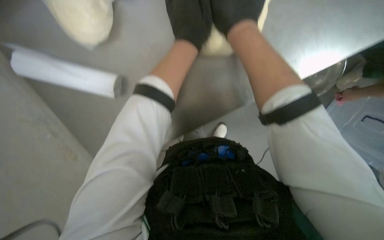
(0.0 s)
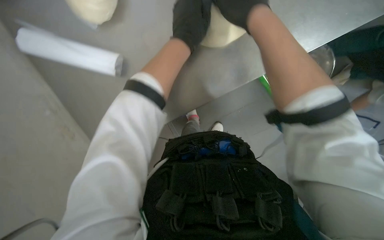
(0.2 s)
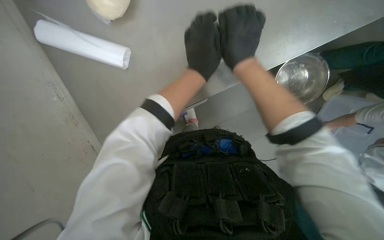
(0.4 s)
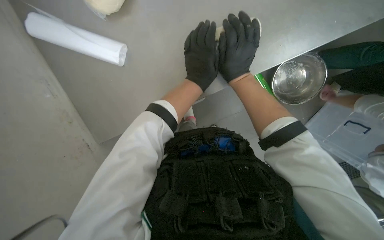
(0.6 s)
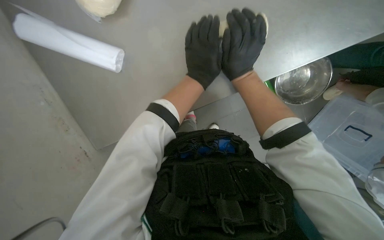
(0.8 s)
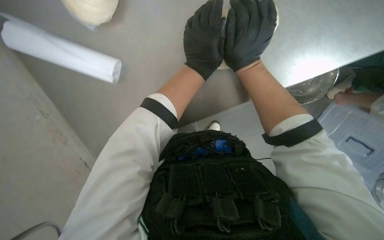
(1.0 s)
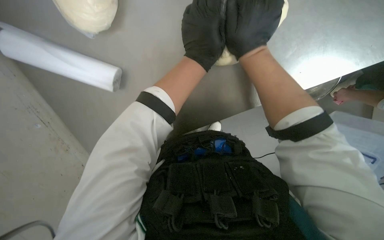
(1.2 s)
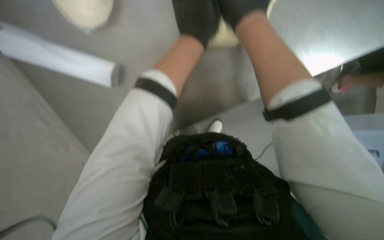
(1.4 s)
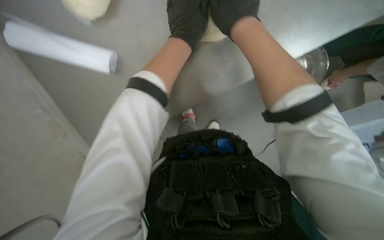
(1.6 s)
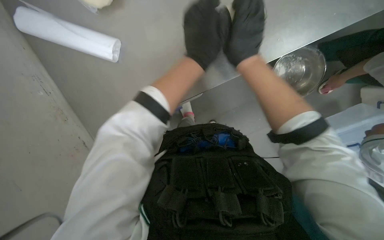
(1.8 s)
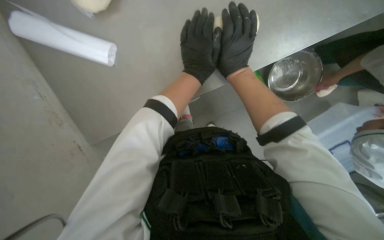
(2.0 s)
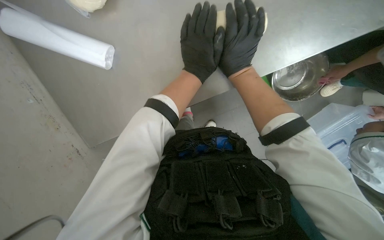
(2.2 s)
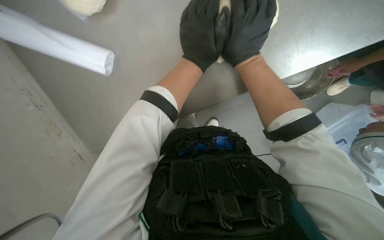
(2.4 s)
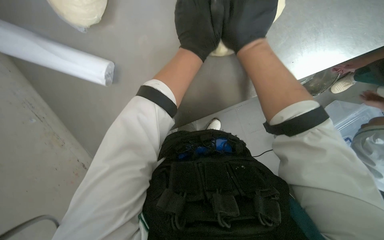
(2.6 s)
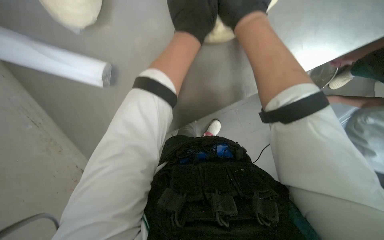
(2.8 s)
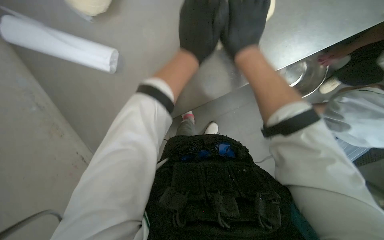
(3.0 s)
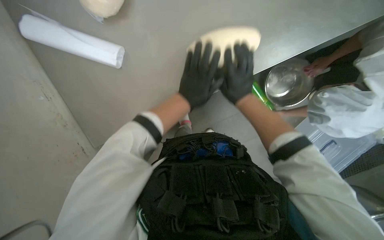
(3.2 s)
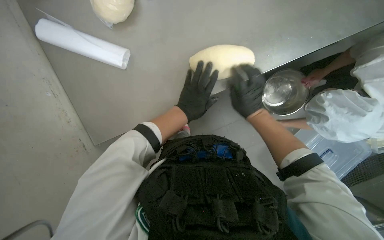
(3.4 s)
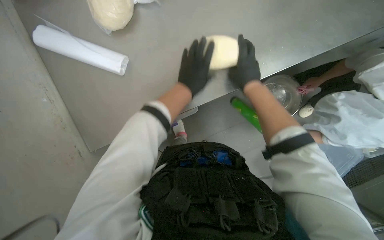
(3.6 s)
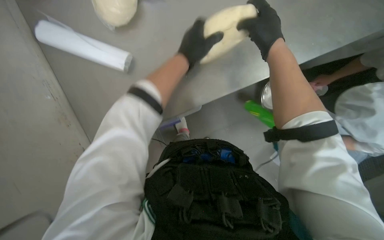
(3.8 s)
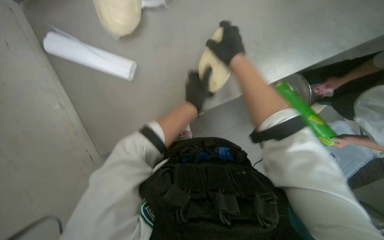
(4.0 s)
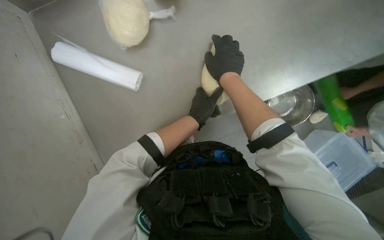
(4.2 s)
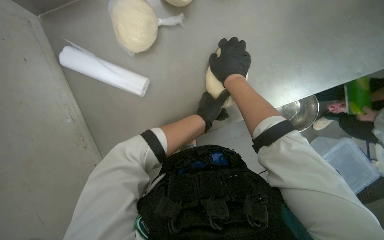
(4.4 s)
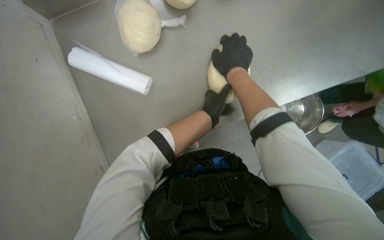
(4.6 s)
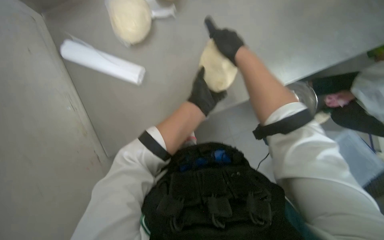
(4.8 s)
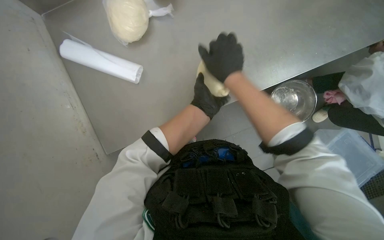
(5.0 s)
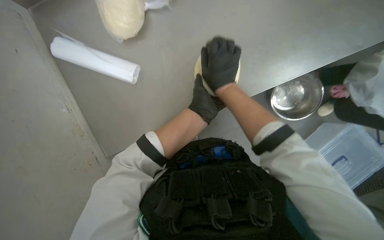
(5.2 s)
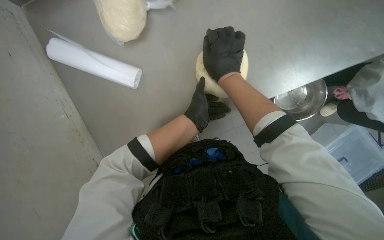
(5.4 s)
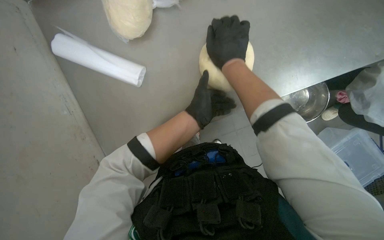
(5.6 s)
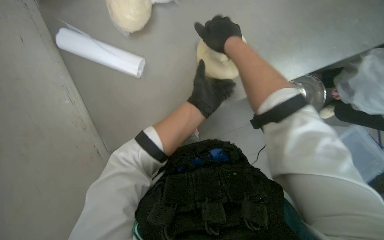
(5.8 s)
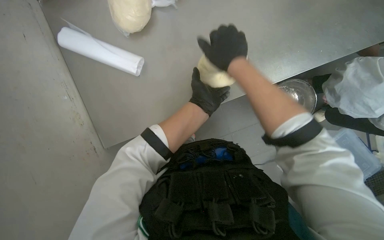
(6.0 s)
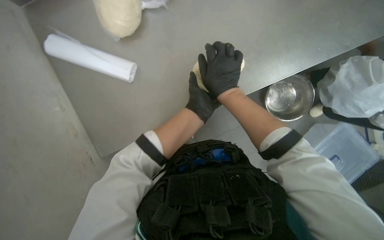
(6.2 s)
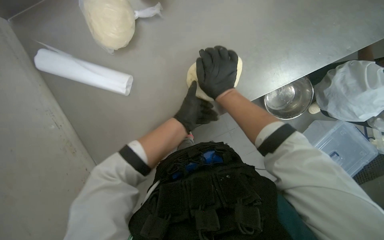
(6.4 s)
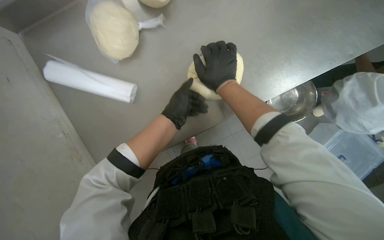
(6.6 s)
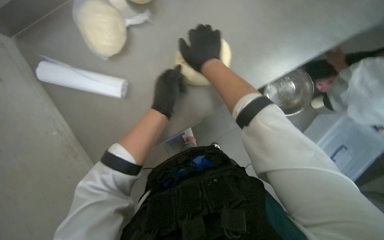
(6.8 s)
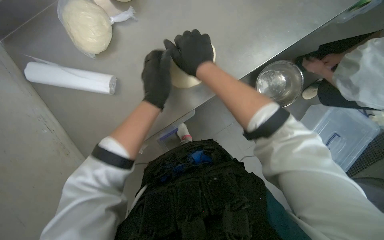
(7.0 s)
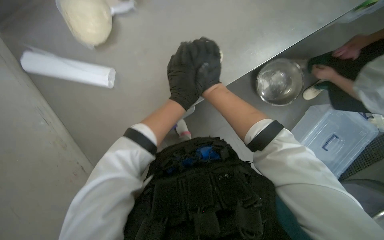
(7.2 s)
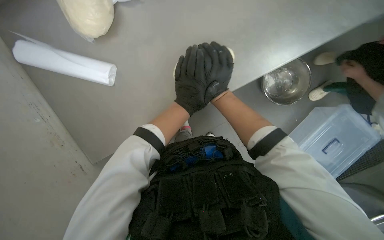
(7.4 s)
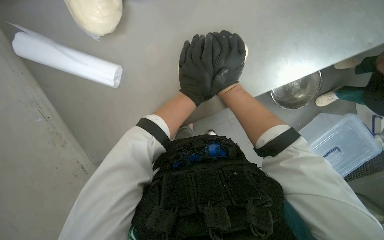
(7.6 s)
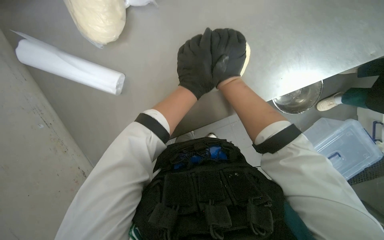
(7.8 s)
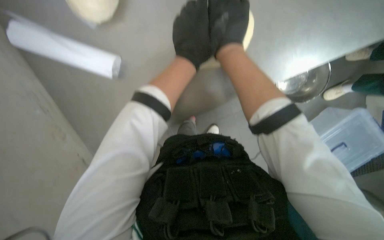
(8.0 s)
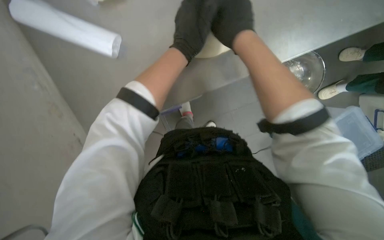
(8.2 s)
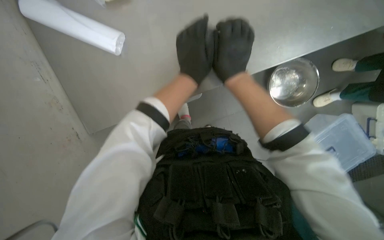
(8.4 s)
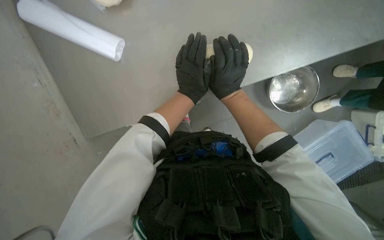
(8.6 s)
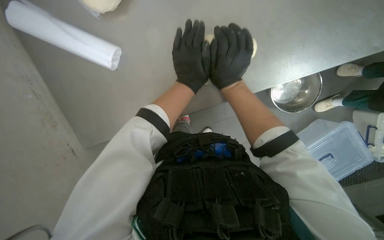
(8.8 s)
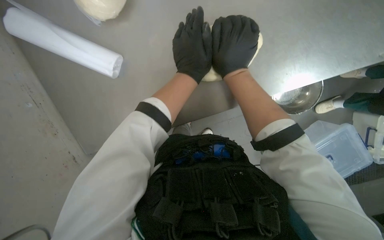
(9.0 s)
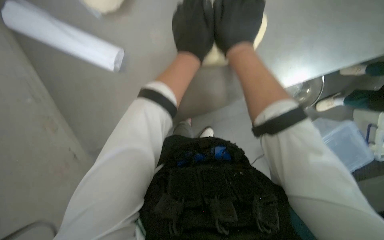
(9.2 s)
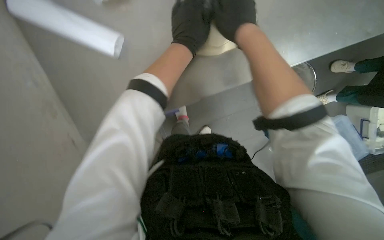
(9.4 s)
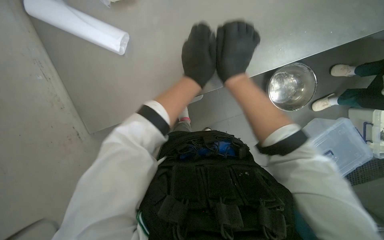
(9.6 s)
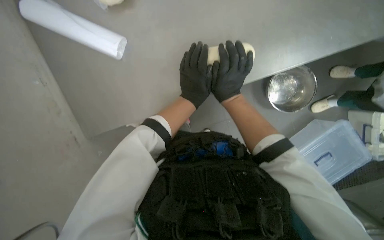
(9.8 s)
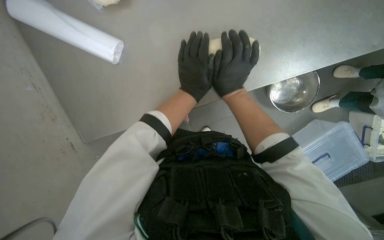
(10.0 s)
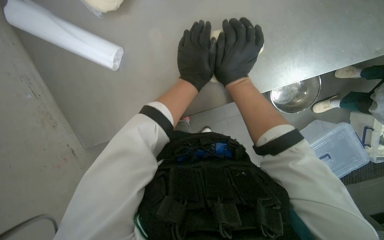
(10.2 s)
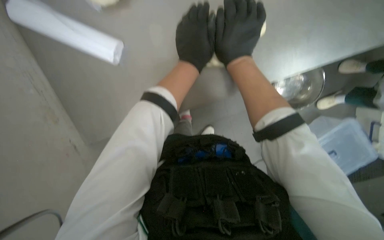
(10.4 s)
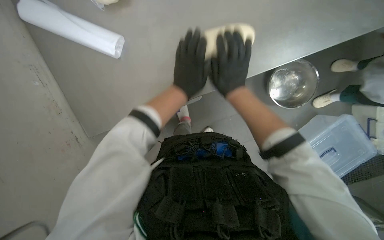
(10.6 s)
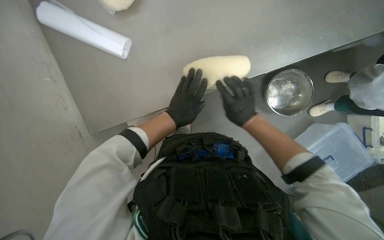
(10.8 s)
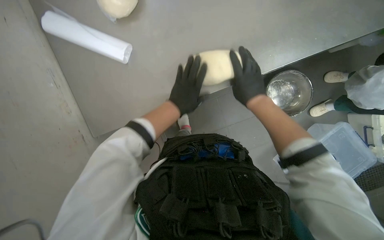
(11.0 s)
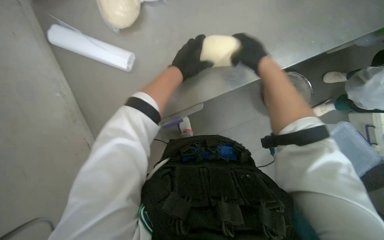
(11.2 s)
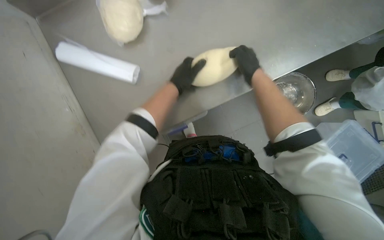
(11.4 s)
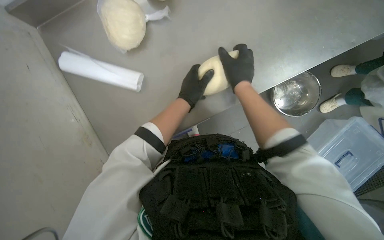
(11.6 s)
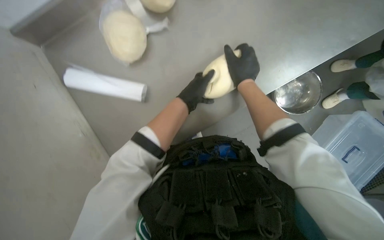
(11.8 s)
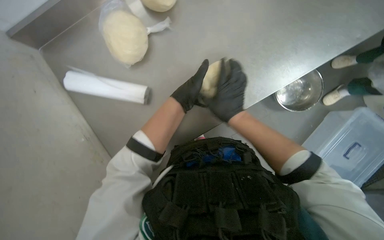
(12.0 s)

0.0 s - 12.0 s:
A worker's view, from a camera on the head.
Job: preparing food.
The whole recording: Shaping dough on counter. The worker kneads and shapes dough into an elongated form on the counter.
0.0 s - 1.6 s: The right hand heads farther from the camera, covering approximately 20 cm, and goes down the picture and returns, some 15 cm each way.
3.0 s - 4.4 s: The right hand swings up and down the picture, some 20 cm each way, with 2 reversals.
6.0 s - 7.6 s: The right hand moves some 5 cm to the left and comes back.
10.4 s - 12.0 s: The right hand swings up and down the picture, about 15 cm each way, with 2 reversals.

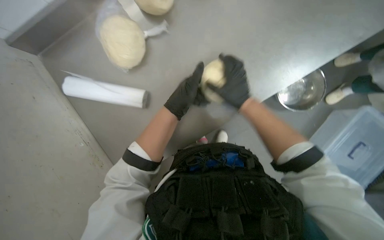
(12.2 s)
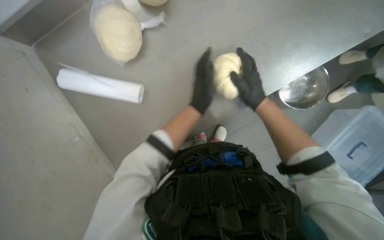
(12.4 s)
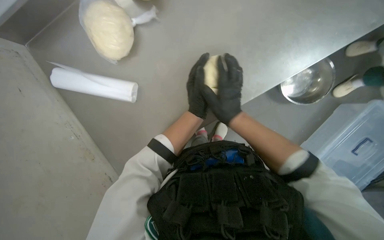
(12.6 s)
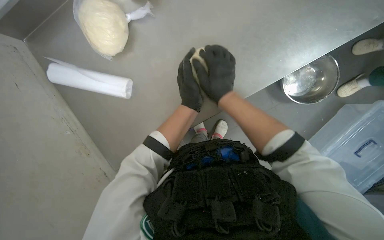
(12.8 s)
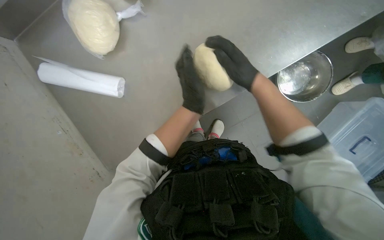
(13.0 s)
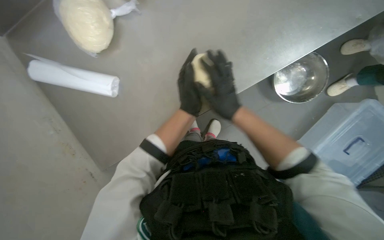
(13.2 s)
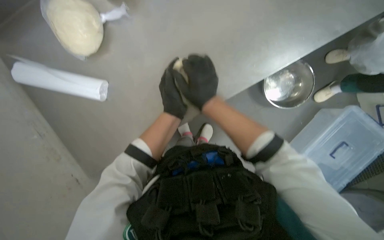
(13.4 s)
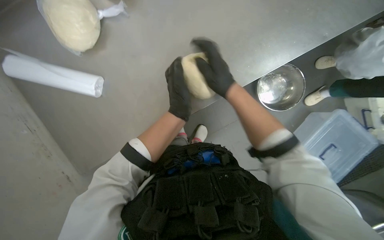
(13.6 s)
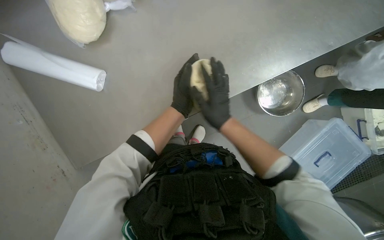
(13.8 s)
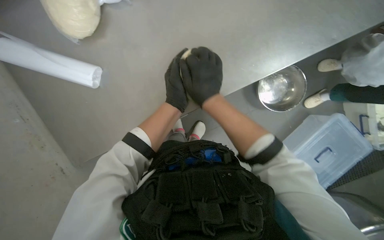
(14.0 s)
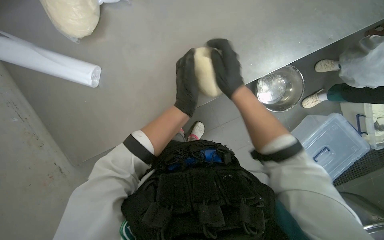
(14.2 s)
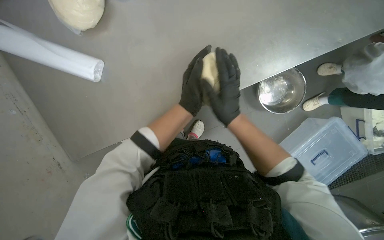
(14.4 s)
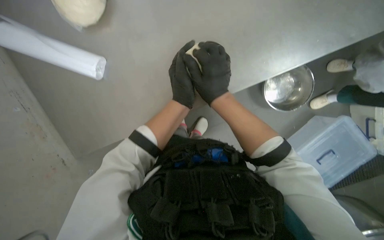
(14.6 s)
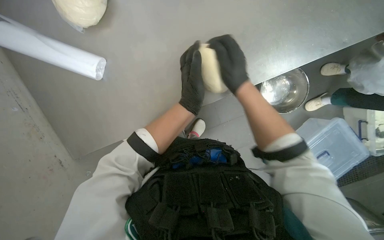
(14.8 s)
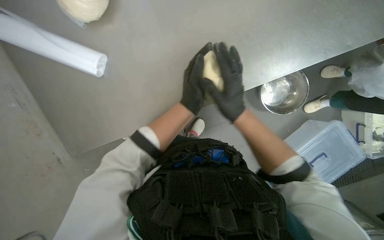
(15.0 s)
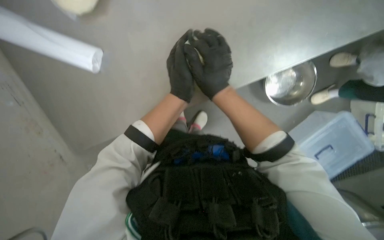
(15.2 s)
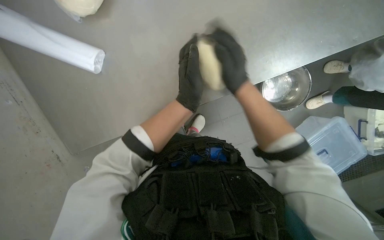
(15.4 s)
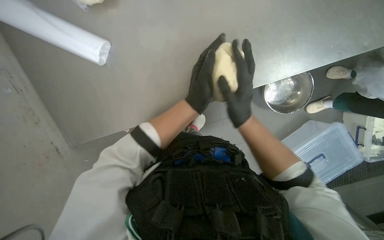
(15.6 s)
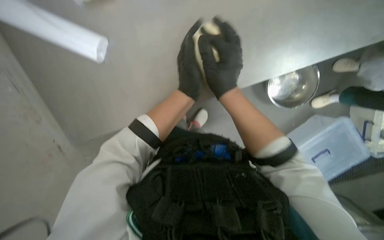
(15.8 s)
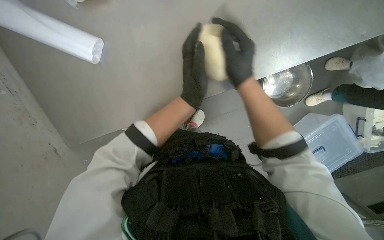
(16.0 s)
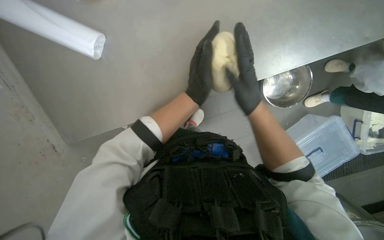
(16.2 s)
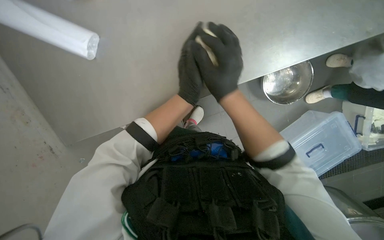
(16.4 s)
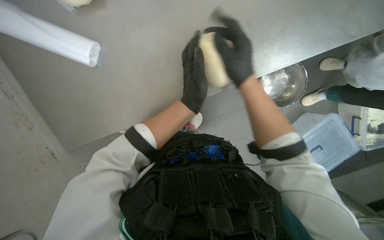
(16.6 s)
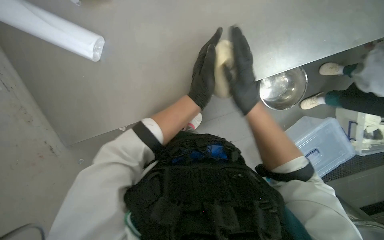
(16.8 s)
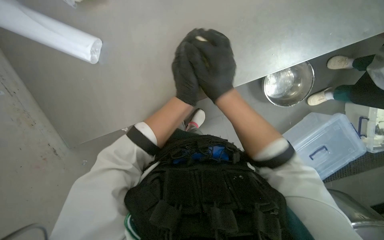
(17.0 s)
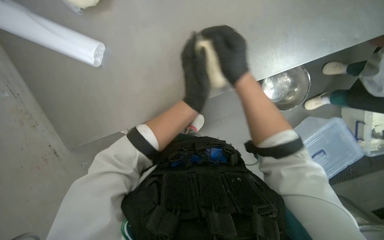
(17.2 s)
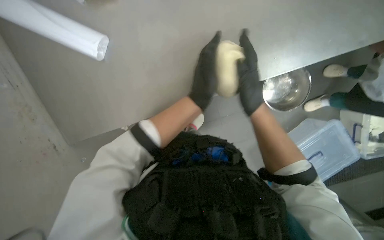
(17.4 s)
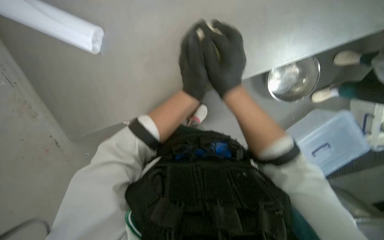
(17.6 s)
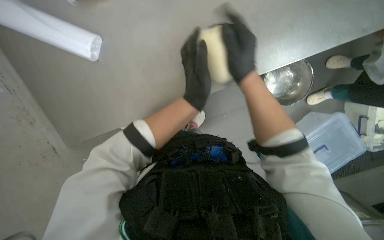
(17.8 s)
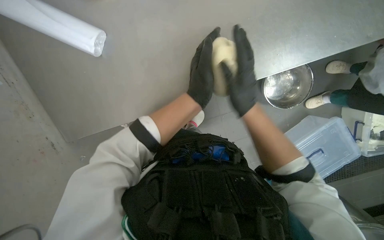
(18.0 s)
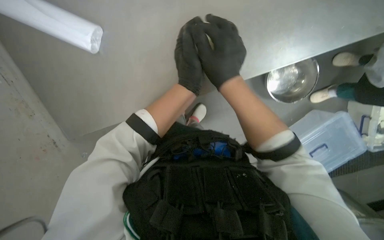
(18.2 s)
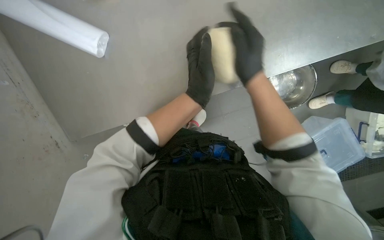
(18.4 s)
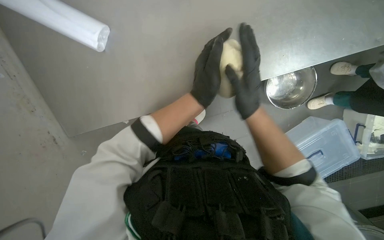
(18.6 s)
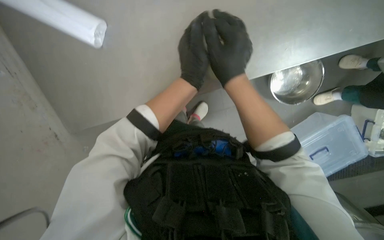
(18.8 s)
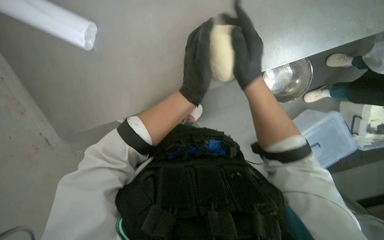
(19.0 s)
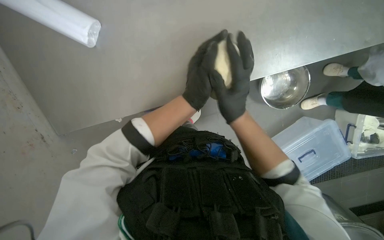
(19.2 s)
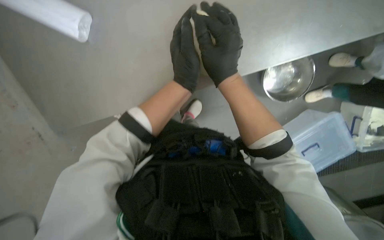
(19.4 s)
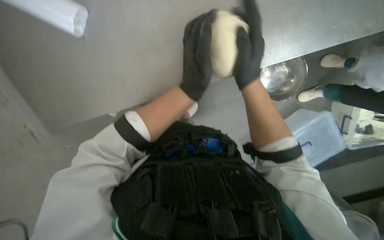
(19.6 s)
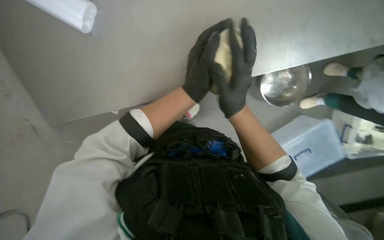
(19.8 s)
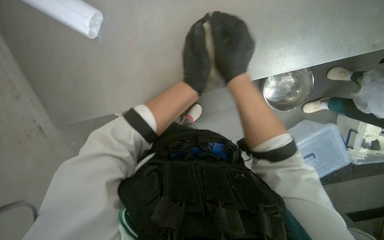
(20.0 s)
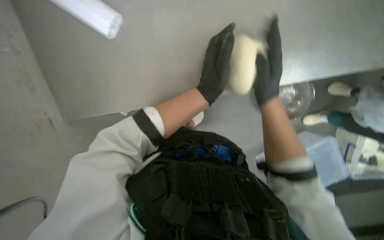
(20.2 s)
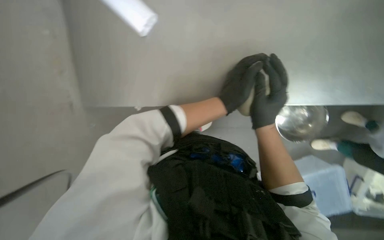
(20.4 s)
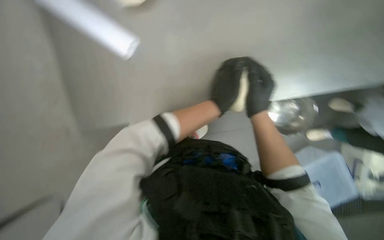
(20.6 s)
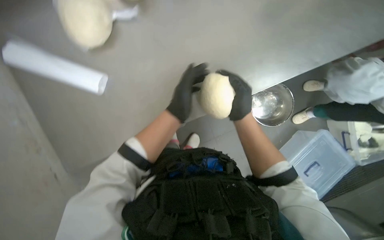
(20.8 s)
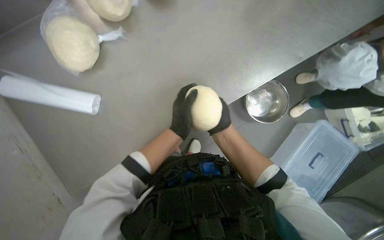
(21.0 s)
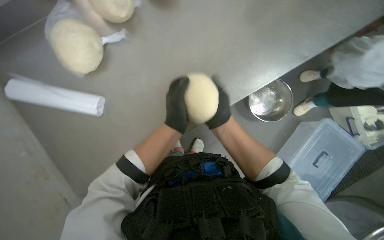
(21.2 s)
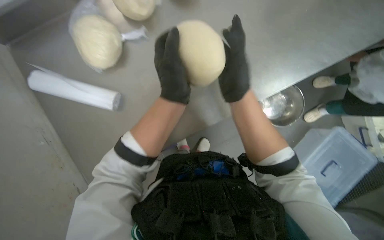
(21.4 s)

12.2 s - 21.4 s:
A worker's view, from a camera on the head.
Job: preparing food.
The whole recording: Shaping dough on counter. The worker kneads and shapes dough into an elongated form on the counter.
13.8 s - 15.2 s: The right hand swings up and down the picture, approximately 10 cm each way, with 3 reversals.
18.4 s - 19.8 s: The right hand goes up and down the picture, approximately 10 cm each way, reversing 2 times.
19.8 s - 21.4 s: The wearer looks some 15 degrees further upward.
